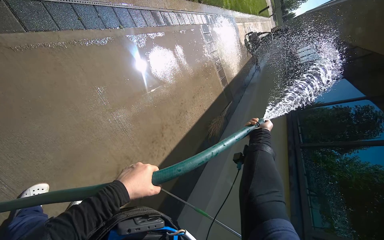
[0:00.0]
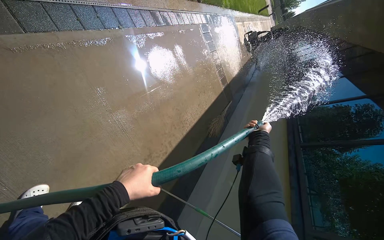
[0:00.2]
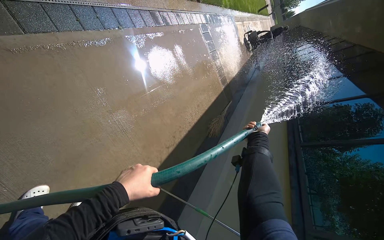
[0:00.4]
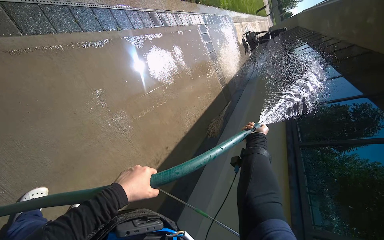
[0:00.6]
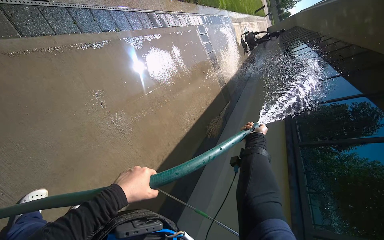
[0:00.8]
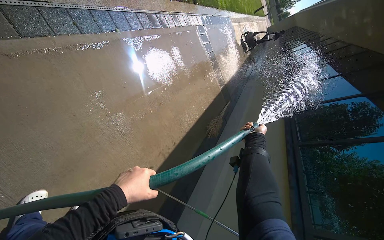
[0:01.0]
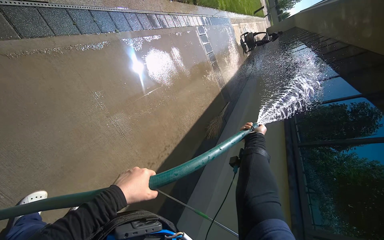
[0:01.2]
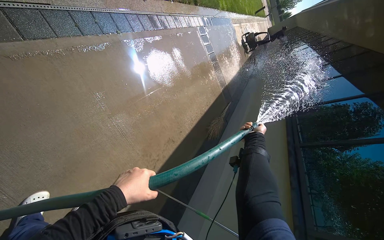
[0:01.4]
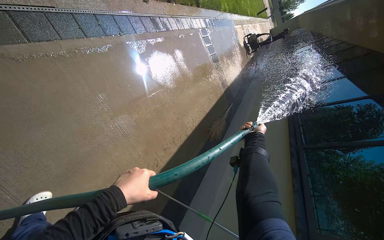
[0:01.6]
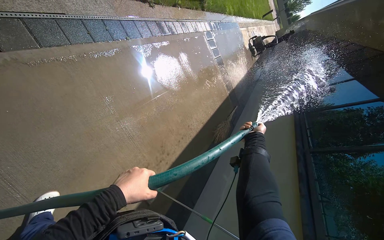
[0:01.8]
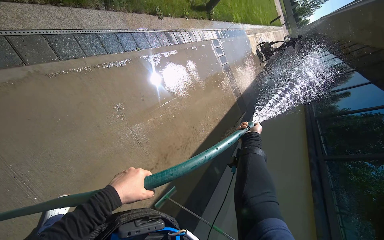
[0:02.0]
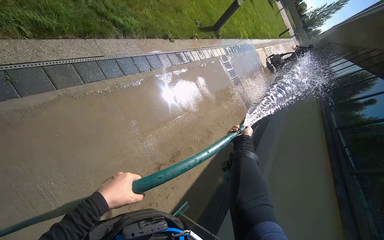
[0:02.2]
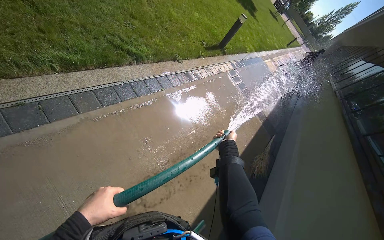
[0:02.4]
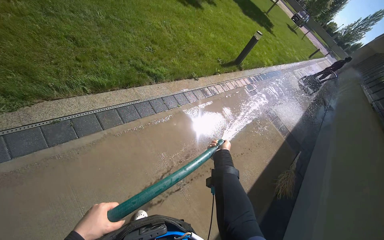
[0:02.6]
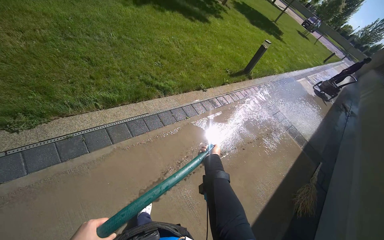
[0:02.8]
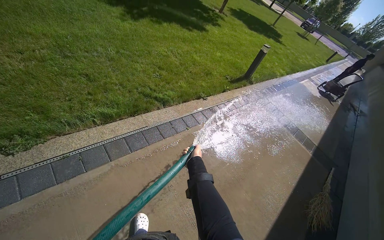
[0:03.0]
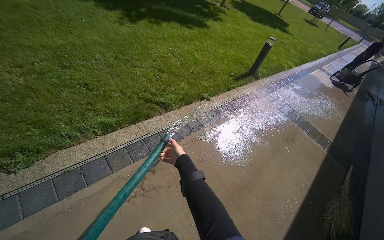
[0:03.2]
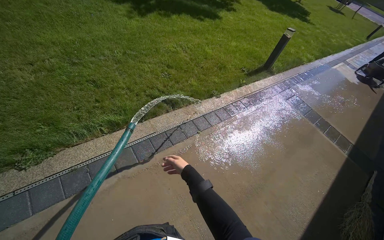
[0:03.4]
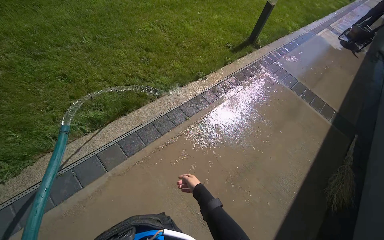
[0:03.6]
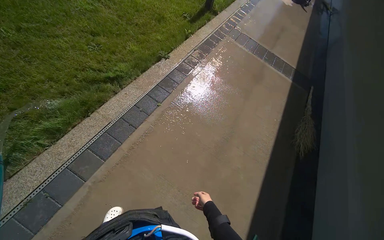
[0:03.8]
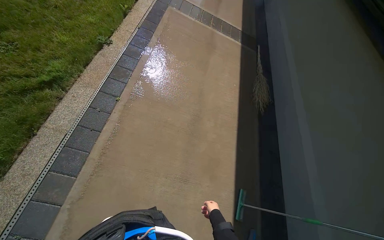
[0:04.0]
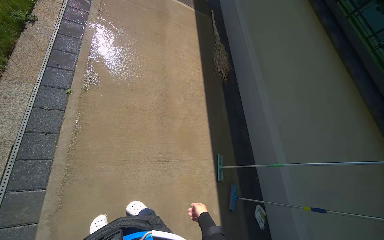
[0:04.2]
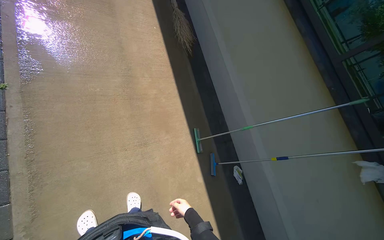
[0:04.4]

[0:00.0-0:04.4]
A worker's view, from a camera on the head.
Job: sweeping floor.
The whole recording: Rinsing concrete ground. The worker rinses the concrete ground with a hose.
0:00.0 to 0:01.4: The hands work in one place, with small movements.
0:01.4 to 0:03.0: The camera is aimed about 30 degrees further to the left. The view tips upward by roughly 25 degrees.
0:03.0 to 0:04.4: The camera is carried some 40 cm. The head rotates about 70 degrees to the right. The camera pitches downward, by about 40 degrees.

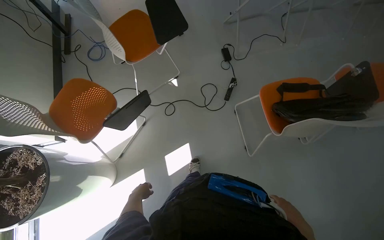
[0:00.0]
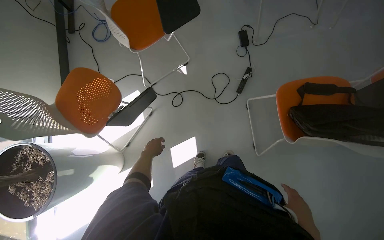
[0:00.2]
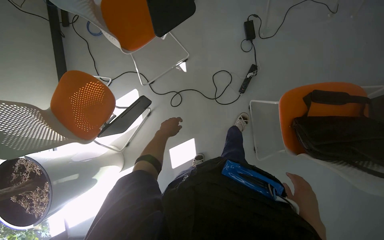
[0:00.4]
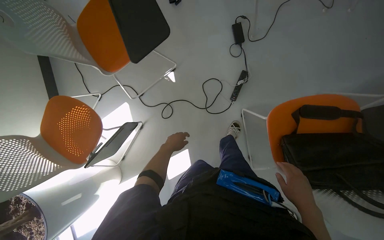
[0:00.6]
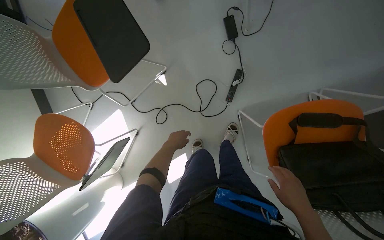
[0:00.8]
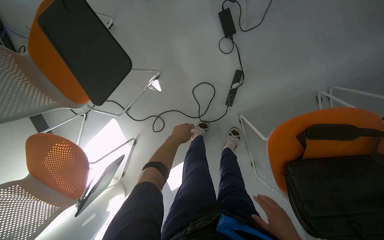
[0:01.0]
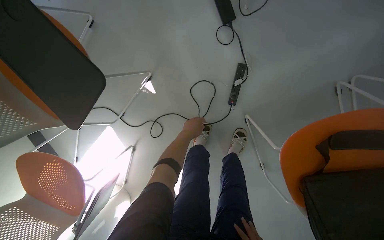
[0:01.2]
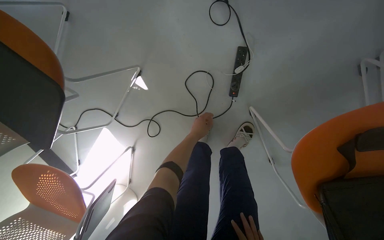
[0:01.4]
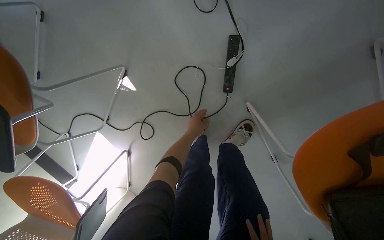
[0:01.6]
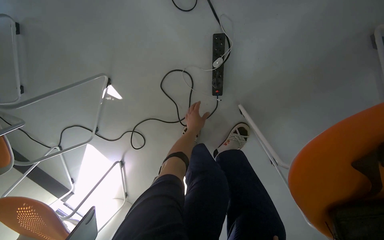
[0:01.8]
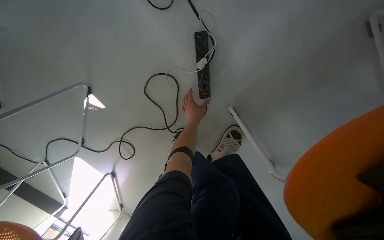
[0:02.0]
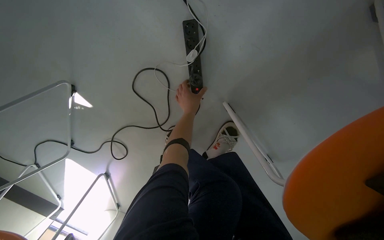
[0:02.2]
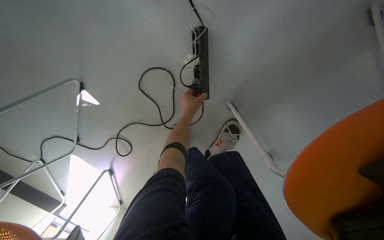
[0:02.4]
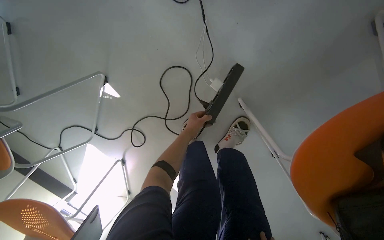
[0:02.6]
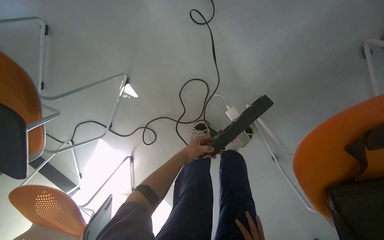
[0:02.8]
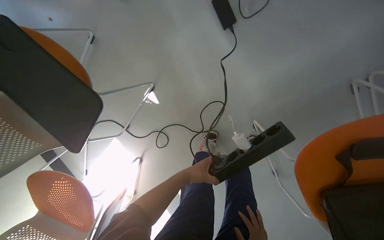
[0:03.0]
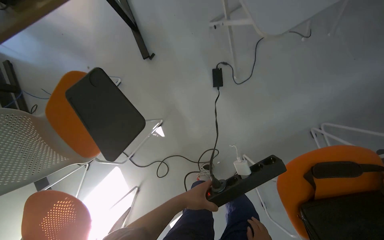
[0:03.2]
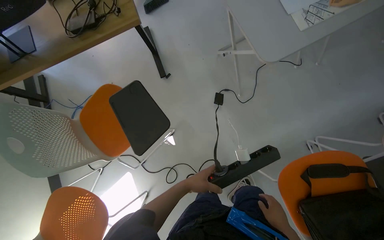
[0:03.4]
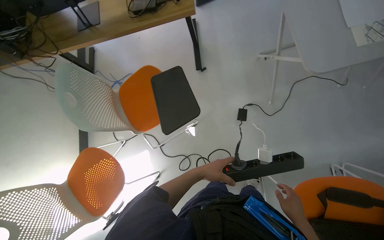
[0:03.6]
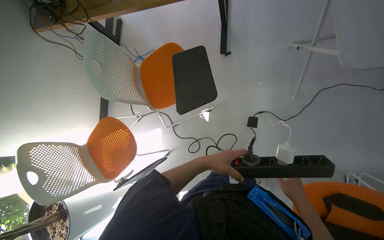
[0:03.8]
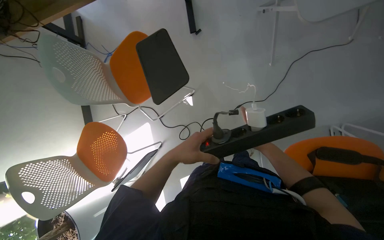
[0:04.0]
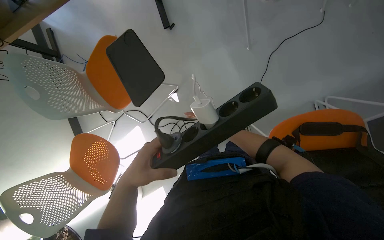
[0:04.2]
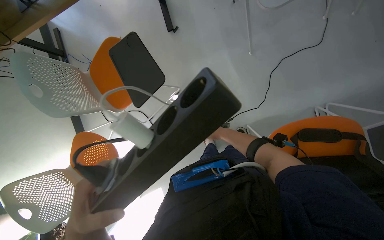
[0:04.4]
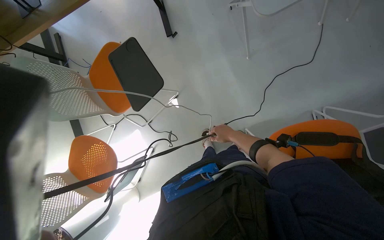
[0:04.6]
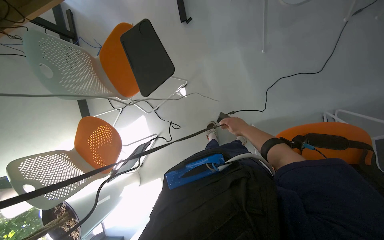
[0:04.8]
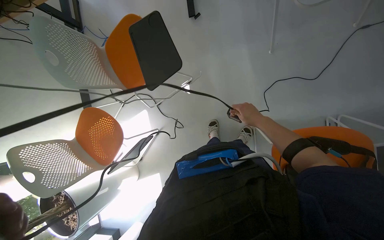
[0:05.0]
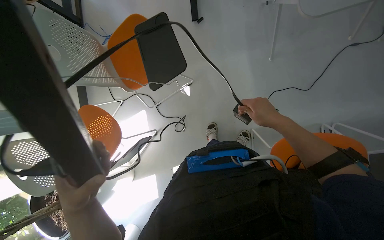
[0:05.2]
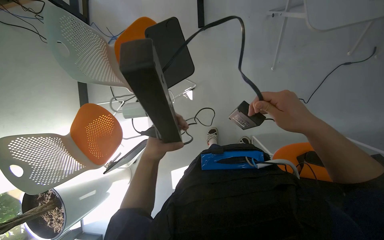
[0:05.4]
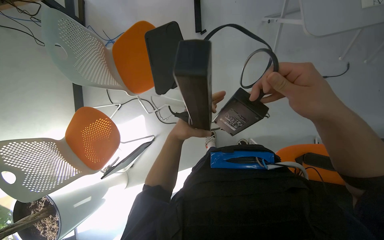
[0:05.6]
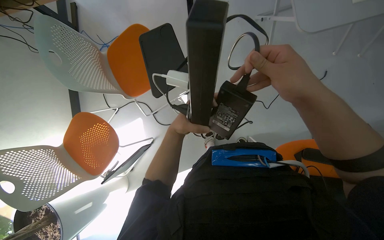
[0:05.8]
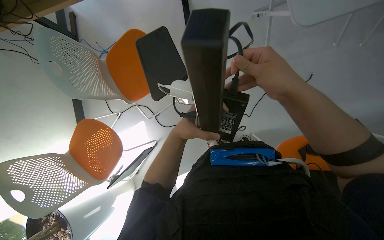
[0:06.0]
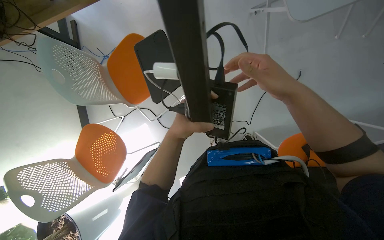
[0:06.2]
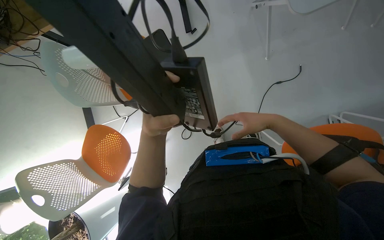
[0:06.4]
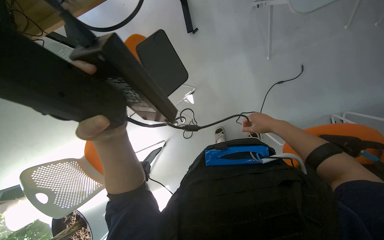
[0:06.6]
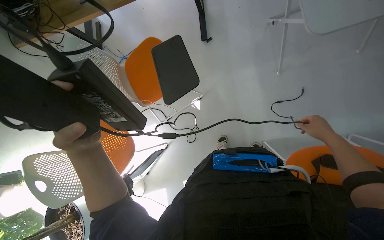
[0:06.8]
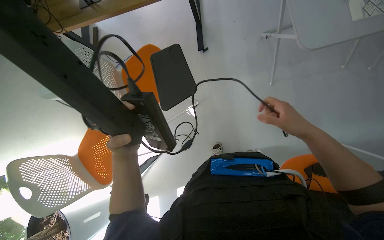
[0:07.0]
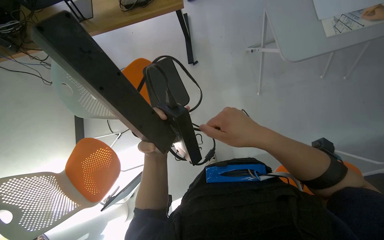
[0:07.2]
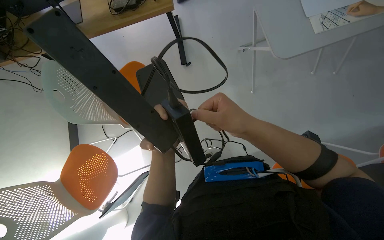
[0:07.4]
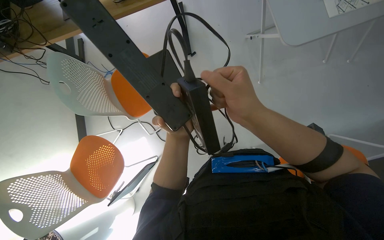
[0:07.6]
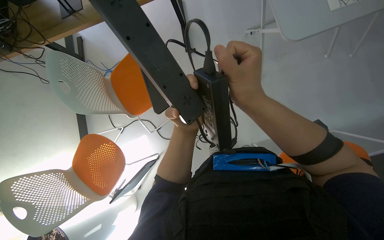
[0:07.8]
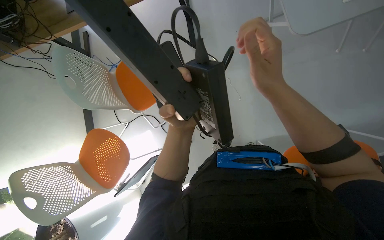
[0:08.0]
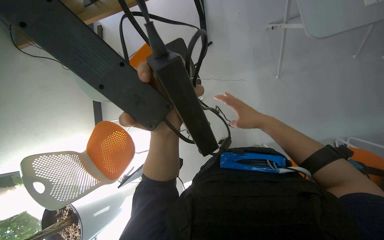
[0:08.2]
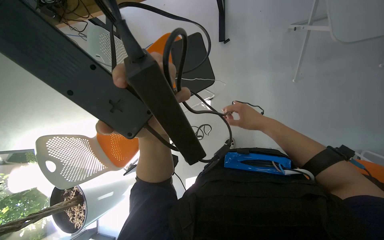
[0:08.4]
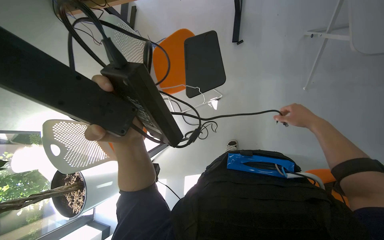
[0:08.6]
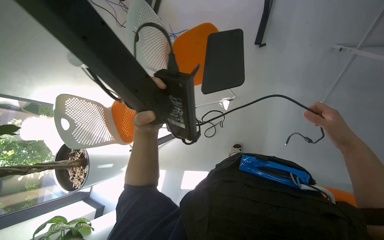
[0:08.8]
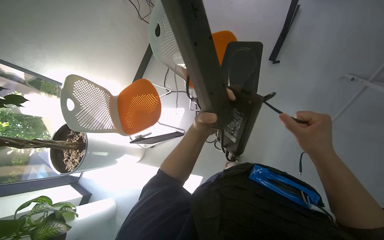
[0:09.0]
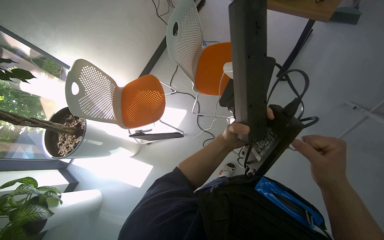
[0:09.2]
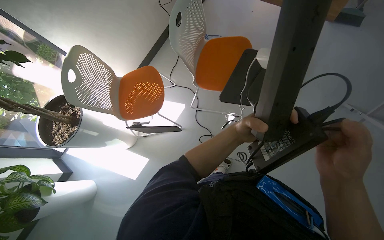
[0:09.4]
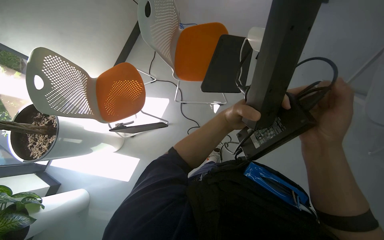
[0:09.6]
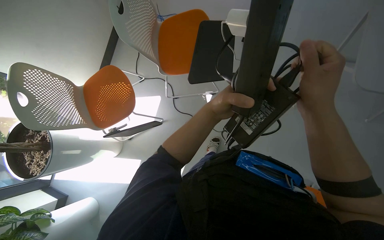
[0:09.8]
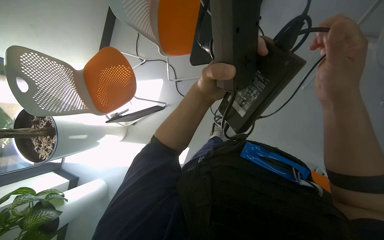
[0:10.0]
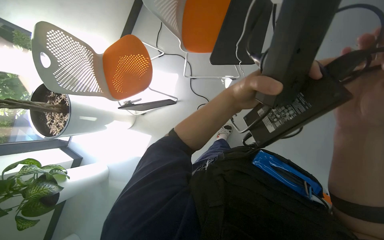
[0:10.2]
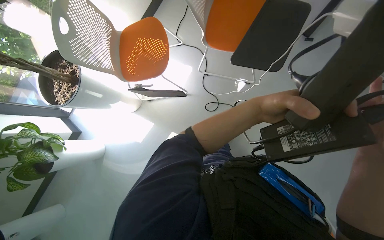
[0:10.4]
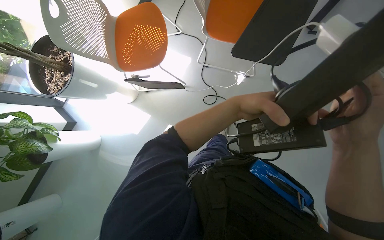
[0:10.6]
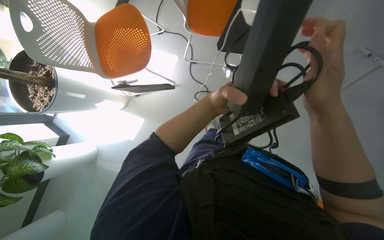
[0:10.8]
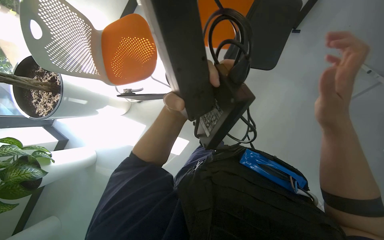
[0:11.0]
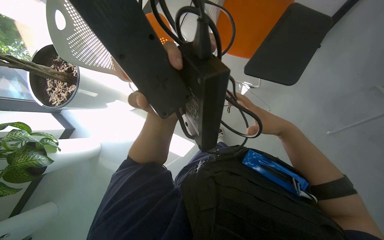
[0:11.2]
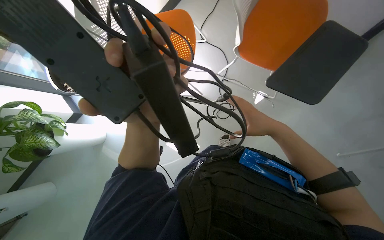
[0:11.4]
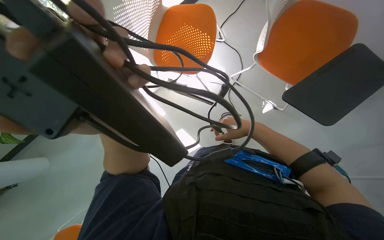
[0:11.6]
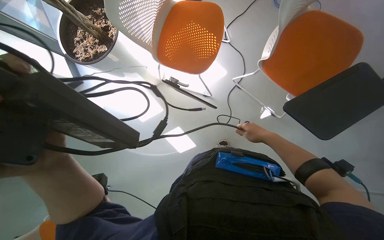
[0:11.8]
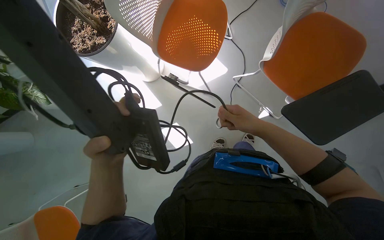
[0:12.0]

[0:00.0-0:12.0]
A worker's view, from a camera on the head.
Job: organizing items.
The whole recording: Organizing power strips and cables. The worker organizes power strips and cables under a desk.
0:00.0 to 0:01.6: The wearer moves about 1 m. The view pans to the left by some 15 degrees. The wearer looks some 35 degrees further downward.
0:01.6 to 0:03.0: The left hand heads nearer to the camera and down the picture, covering about 25 cm.
0:03.0 to 0:04.4: The camera travels some 40 cm. The camera pitches upward, by roughly 15 degrees.
0:06.0 to 0:07.6: The right hand goes to the right and returns, some 20 cm each way.
0:07.6 to 0:09.0: Everything in view rotates about 35 degrees clockwise.
0:09.0 to 0:10.4: The wearer looks about 15 degrees further downward.
0:10.4 to 0:12.0: The scene rotates clockwise by approximately 25 degrees. The right hand heads to the left and farther from the camera, covering some 40 cm.

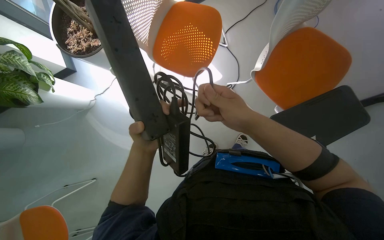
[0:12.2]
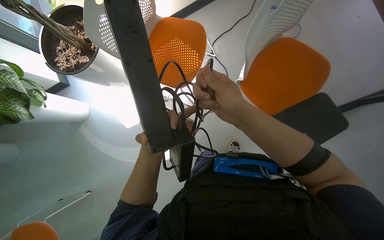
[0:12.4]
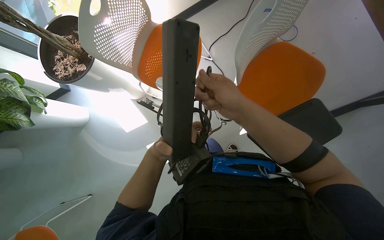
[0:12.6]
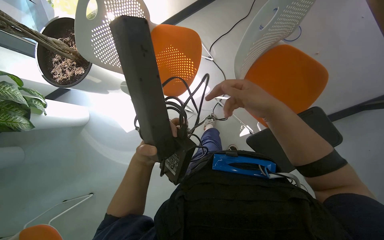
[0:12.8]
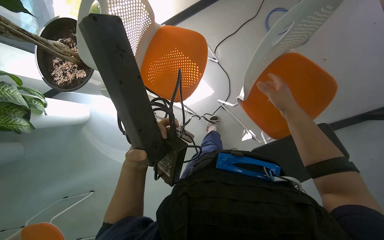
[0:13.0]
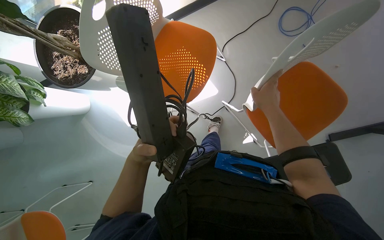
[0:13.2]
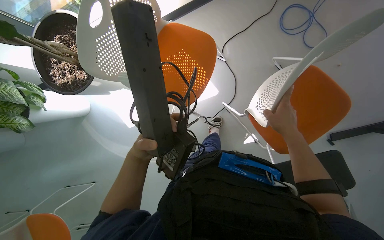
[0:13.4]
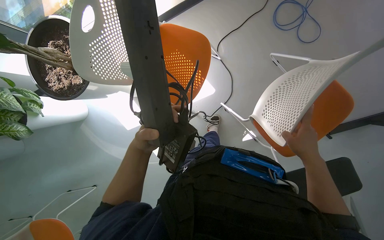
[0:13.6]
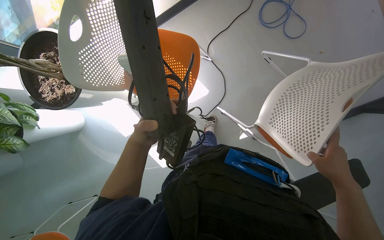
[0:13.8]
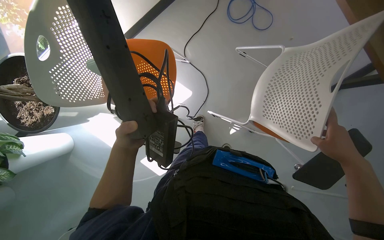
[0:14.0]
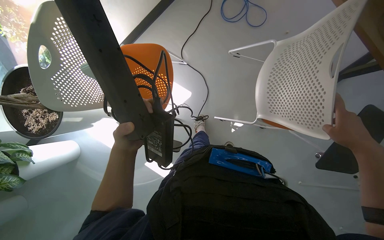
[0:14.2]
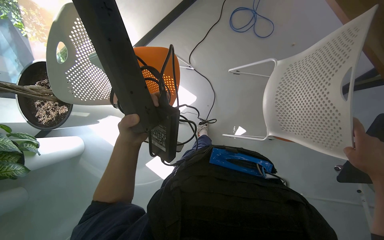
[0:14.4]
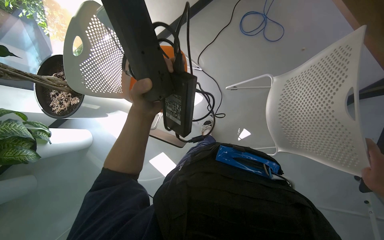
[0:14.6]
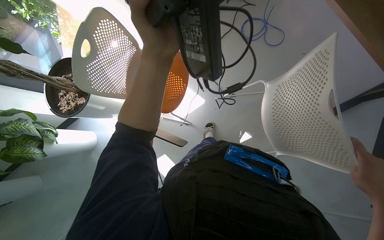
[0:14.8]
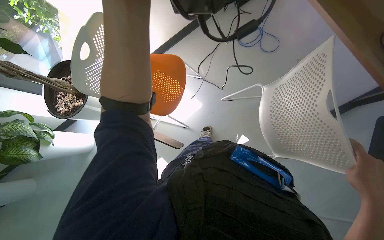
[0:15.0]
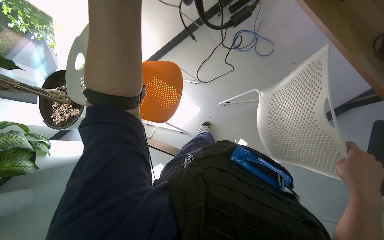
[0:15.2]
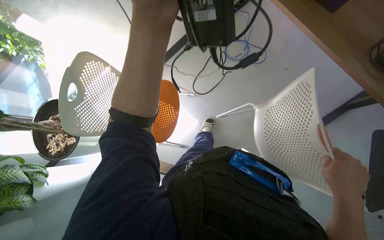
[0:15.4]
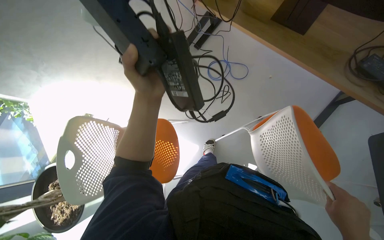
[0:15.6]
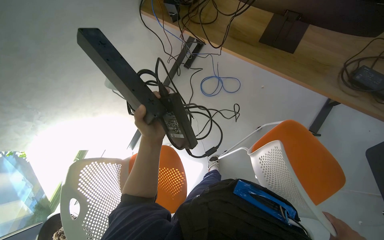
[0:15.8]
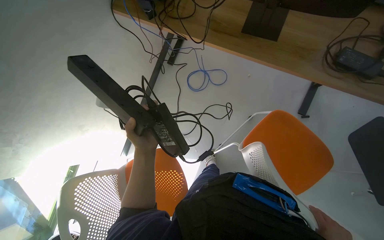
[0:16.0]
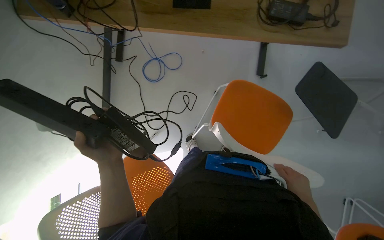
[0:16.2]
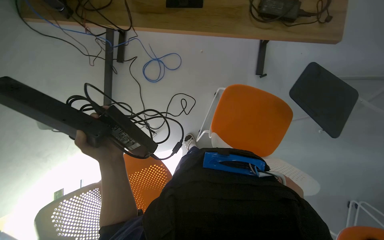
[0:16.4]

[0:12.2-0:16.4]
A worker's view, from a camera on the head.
Job: organizing items.
The whole recording: Organizing power strips and cables. The worker organizes power strips and cables under a desk.
0:12.2 to 0:13.6: The right hand moves to the right, roughly 35 cm.
0:13.6 to 0:15.0: The view tilts some 15 degrees upward. The left hand goes roughly 40 cm nearer to the camera, to the right and up the picture.
0:15.0 to 0:16.4: The wearer looks some 60 degrees further to the right.
